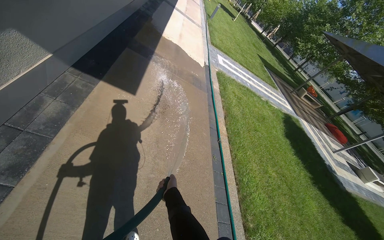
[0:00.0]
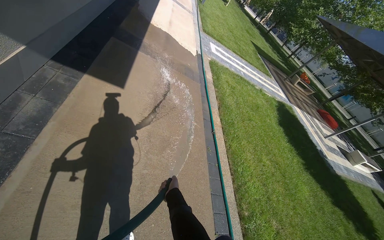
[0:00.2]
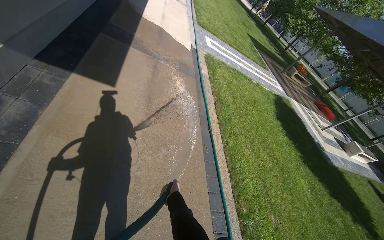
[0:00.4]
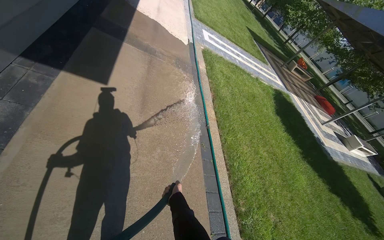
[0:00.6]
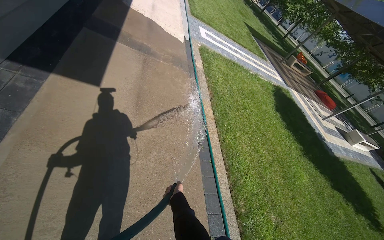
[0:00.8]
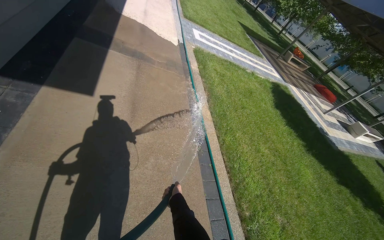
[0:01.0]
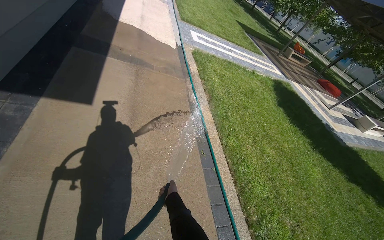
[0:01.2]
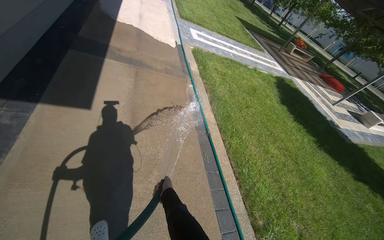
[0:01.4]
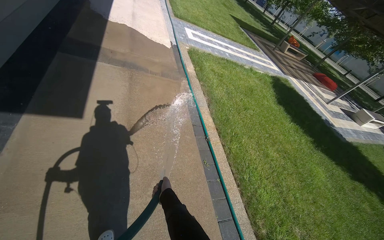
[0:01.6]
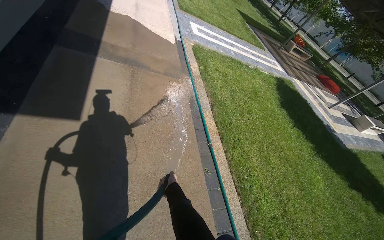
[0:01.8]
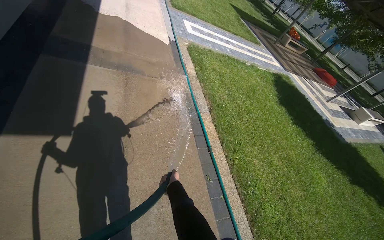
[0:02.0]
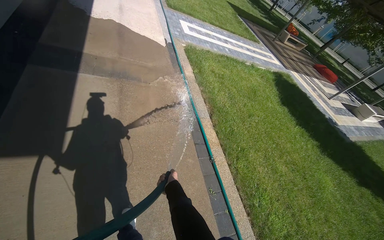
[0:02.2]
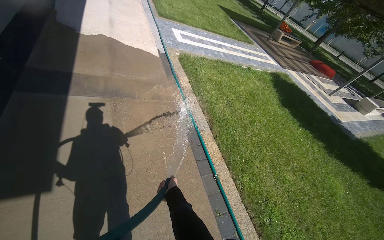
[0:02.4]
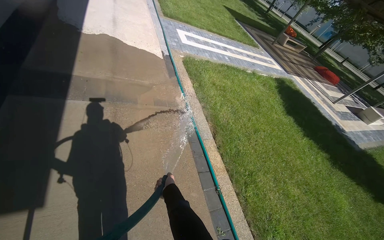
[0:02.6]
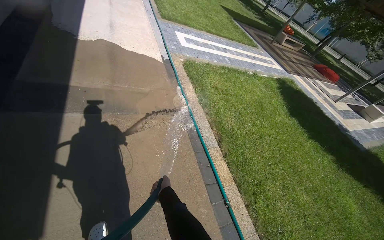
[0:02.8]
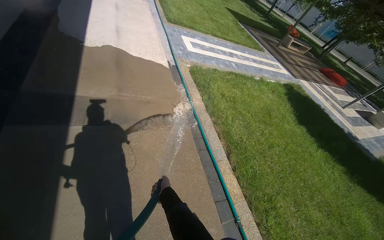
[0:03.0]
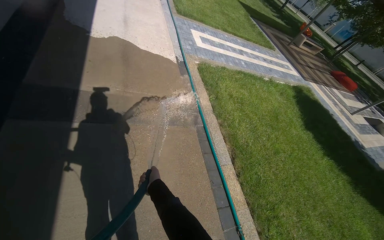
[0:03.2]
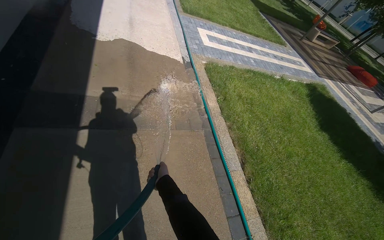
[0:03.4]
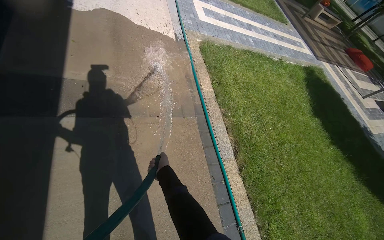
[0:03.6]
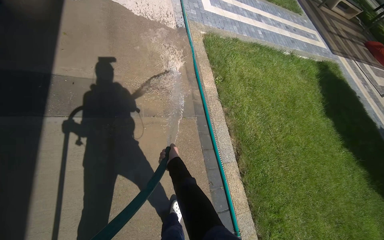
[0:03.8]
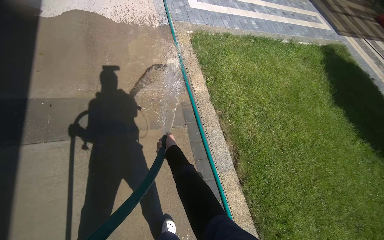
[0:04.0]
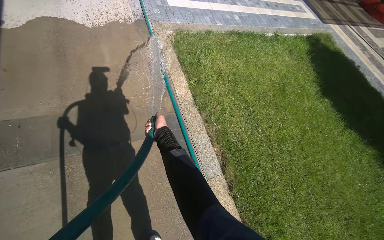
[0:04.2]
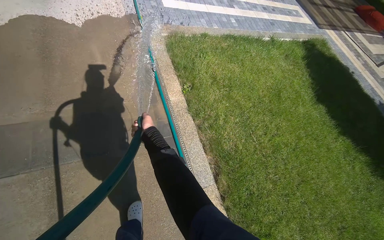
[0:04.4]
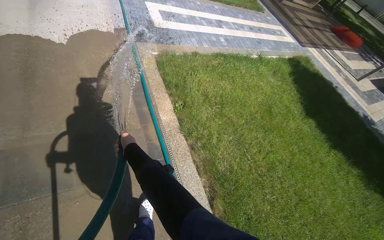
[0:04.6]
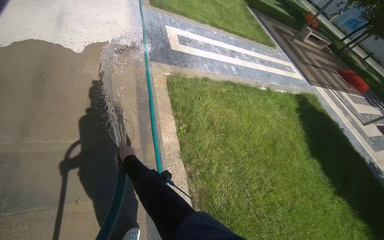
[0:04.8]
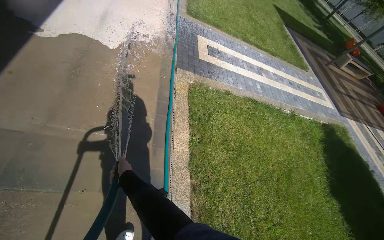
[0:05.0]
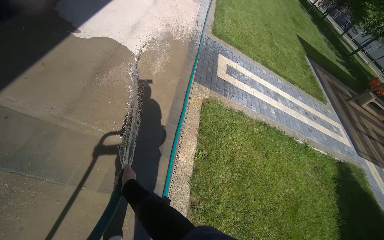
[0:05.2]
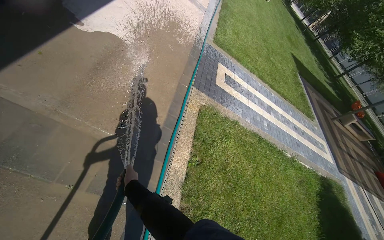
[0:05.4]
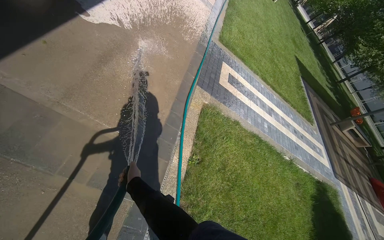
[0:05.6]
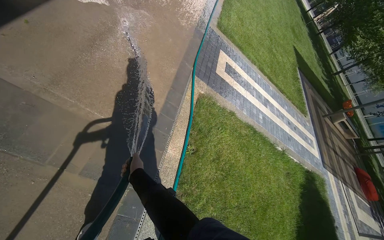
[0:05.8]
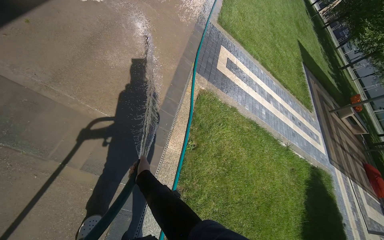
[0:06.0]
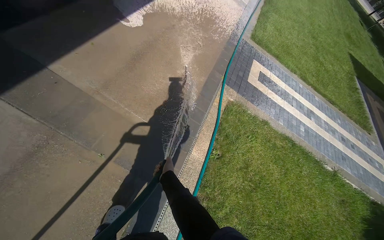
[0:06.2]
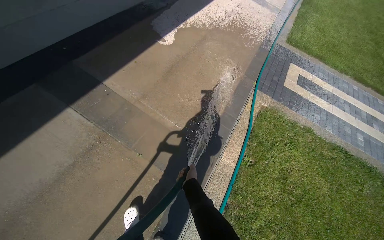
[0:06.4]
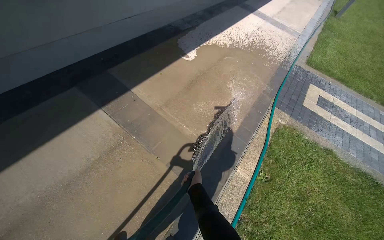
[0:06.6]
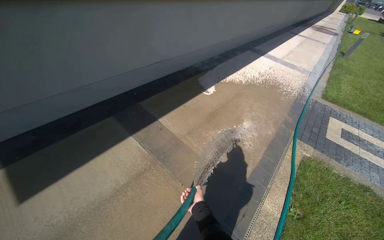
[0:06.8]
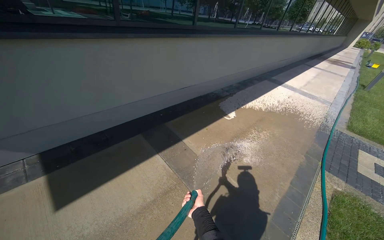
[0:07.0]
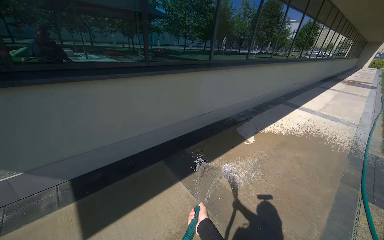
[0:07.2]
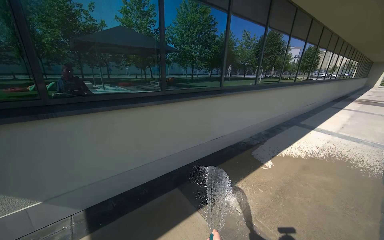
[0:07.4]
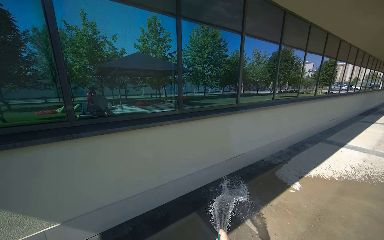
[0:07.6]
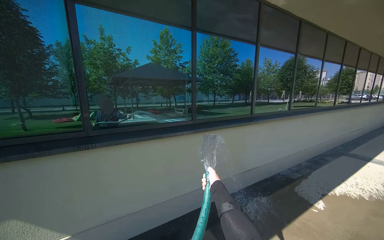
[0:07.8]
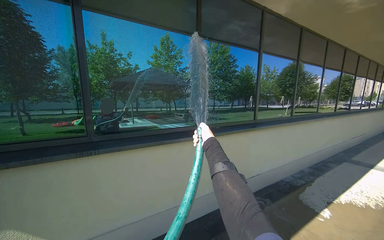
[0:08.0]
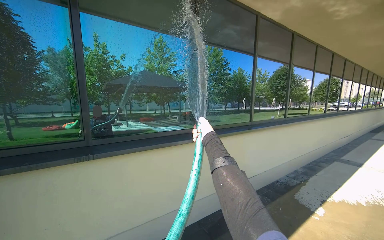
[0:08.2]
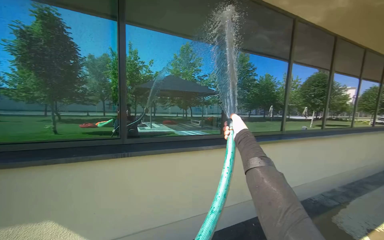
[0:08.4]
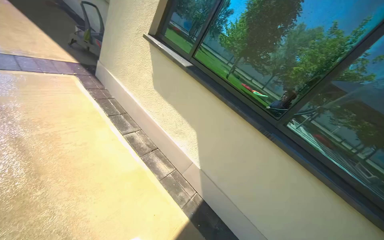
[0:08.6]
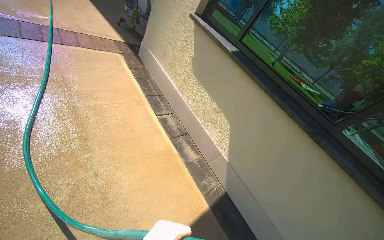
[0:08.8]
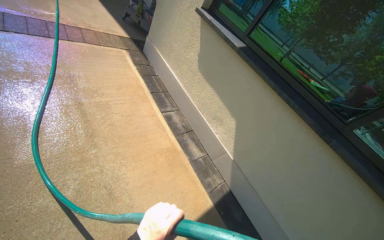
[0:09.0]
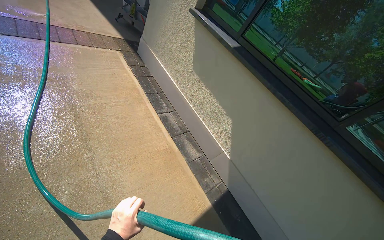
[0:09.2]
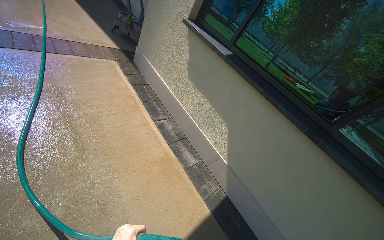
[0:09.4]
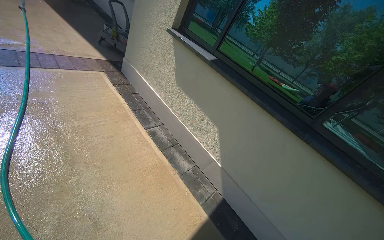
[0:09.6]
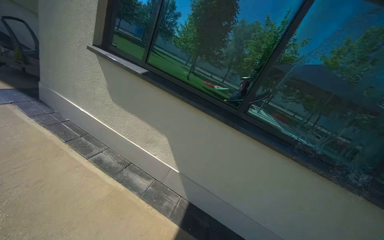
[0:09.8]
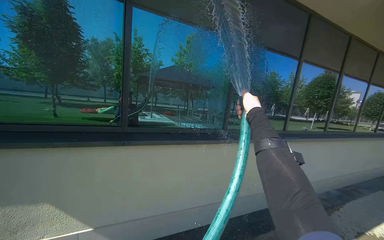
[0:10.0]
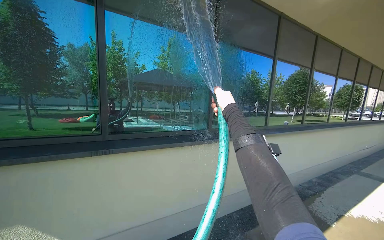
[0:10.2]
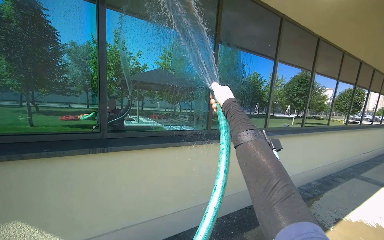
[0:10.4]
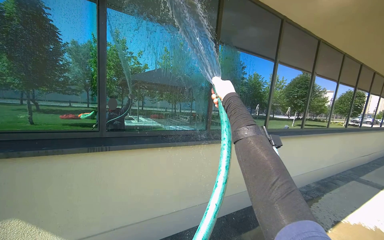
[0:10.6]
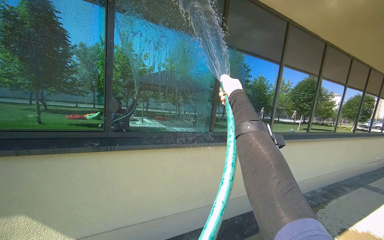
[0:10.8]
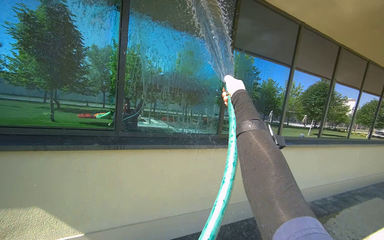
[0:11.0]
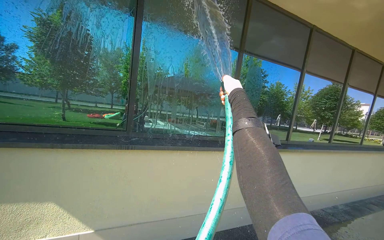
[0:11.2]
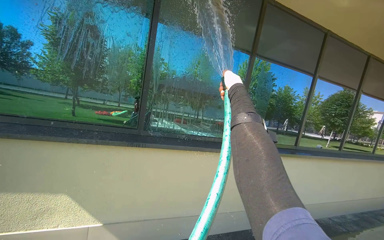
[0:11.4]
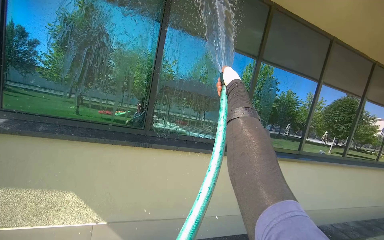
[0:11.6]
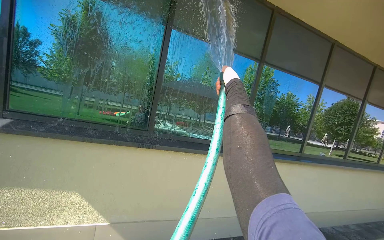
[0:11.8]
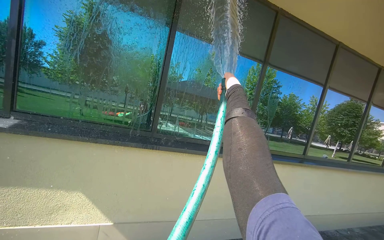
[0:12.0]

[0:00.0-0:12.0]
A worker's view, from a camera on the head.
Job: sweeping floor.
The whole recording: Rinsing concrete ground. The worker rinses the concrete ground with a hose.
0:00.0 to 0:01.6: The camera travels some 60 cm.
0:01.6 to 0:03.0: The camera is carried roughly 1 m.
0:03.0 to 0:04.4: The camera travels roughly 90 cm. The view tilts approximately 15 degrees downward.
0:04.4 to 0:06.0: The wearer looks some 15 degrees further upward. The scene turns some 35 degrees clockwise in the picture.
0:06.0 to 0:07.6: The wearer moves some 90 cm. The head turns to the left by about 50 degrees. The camera pitches upward, by some 60 degrees.
0:09.0 to 0:10.4: The head rotates some 80 degrees to the right. The view tips upward by about 15 degrees.
0:10.4 to 0:12.0: The right hand is displaced up the picture by about 15 cm.

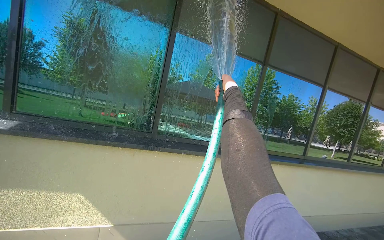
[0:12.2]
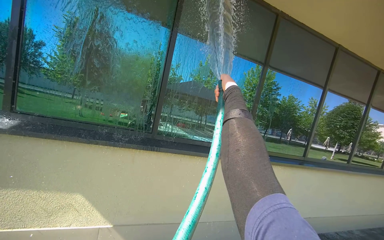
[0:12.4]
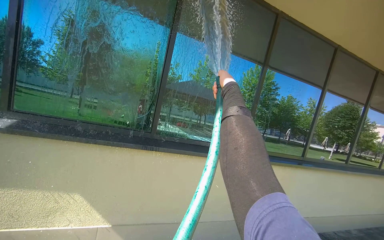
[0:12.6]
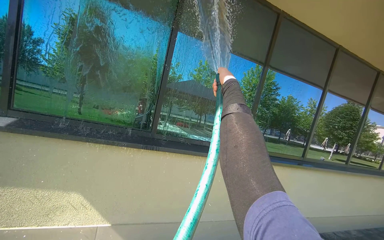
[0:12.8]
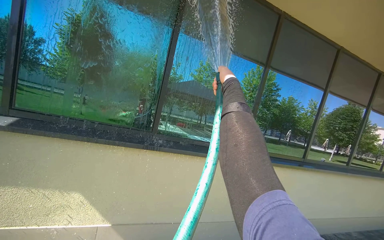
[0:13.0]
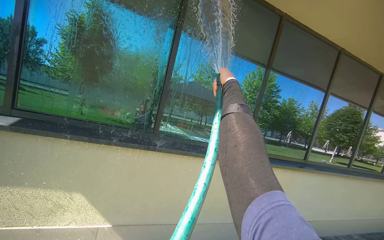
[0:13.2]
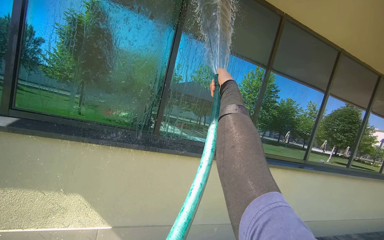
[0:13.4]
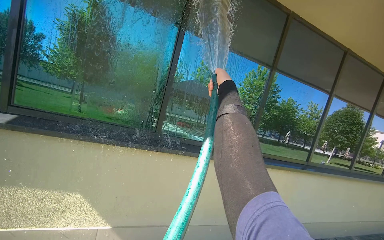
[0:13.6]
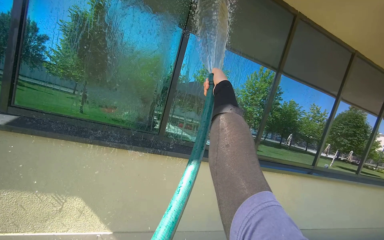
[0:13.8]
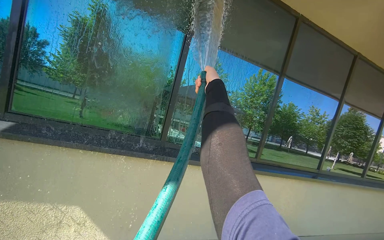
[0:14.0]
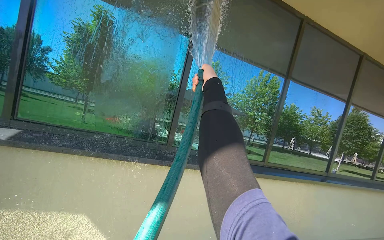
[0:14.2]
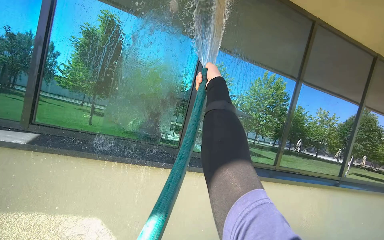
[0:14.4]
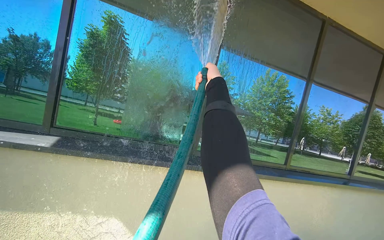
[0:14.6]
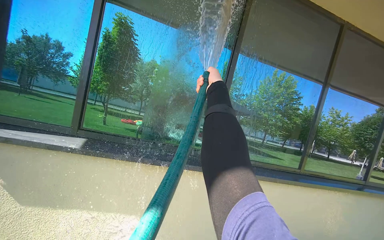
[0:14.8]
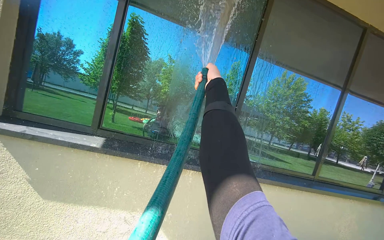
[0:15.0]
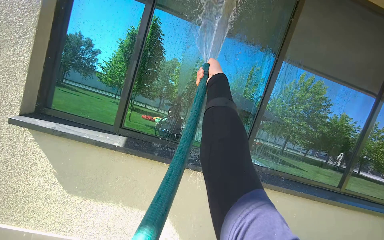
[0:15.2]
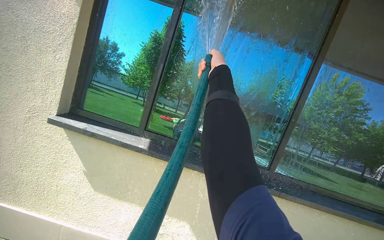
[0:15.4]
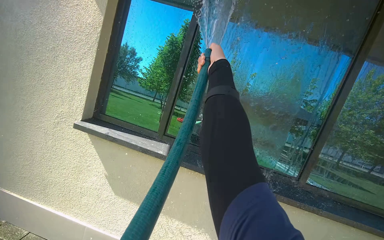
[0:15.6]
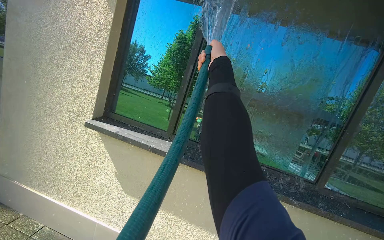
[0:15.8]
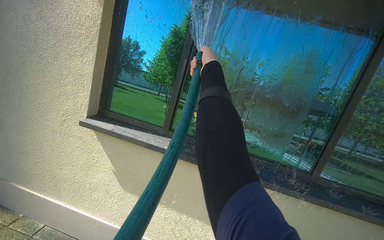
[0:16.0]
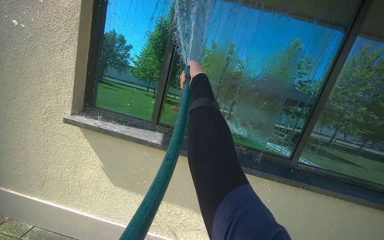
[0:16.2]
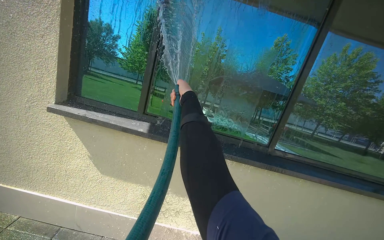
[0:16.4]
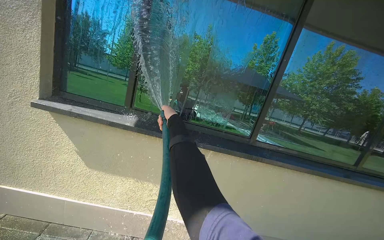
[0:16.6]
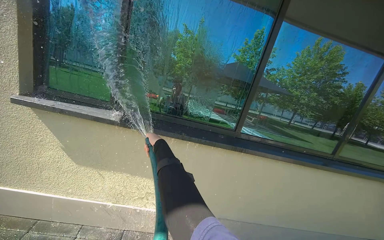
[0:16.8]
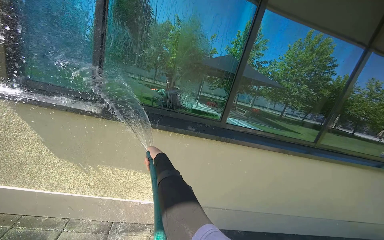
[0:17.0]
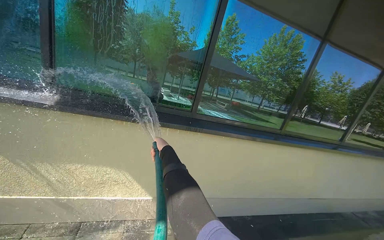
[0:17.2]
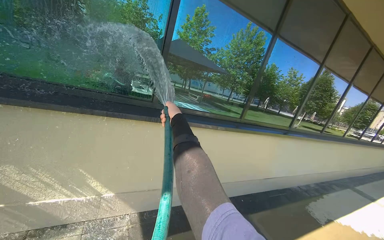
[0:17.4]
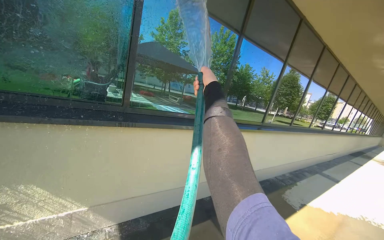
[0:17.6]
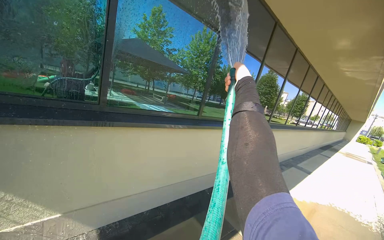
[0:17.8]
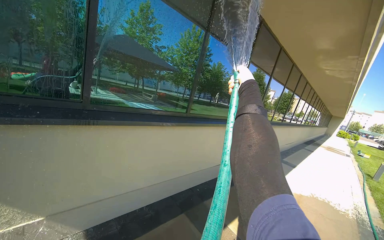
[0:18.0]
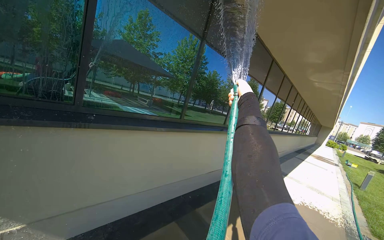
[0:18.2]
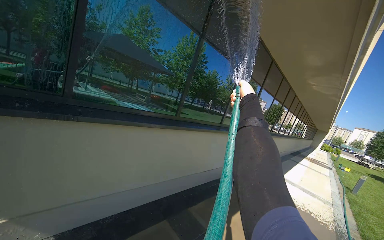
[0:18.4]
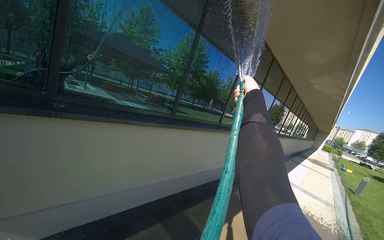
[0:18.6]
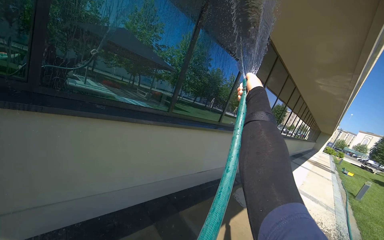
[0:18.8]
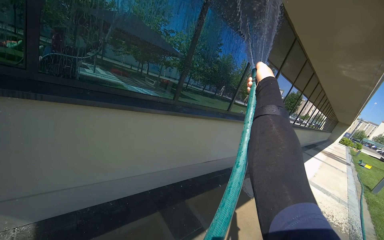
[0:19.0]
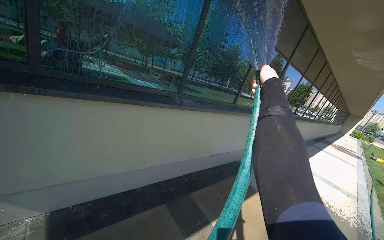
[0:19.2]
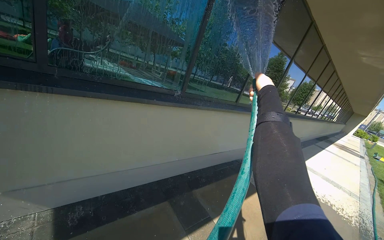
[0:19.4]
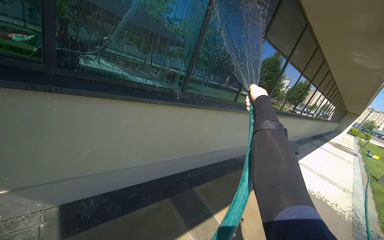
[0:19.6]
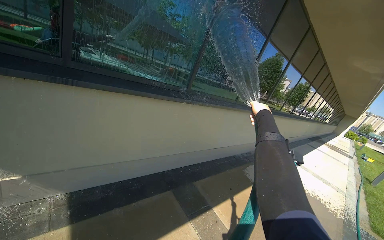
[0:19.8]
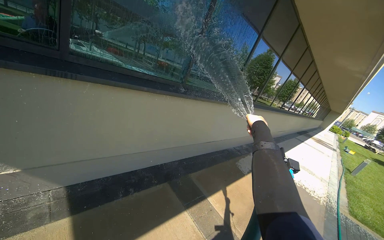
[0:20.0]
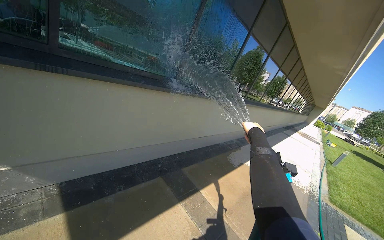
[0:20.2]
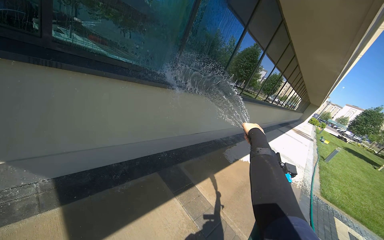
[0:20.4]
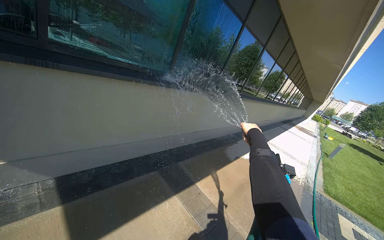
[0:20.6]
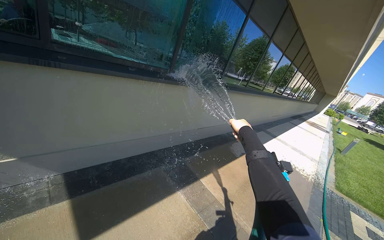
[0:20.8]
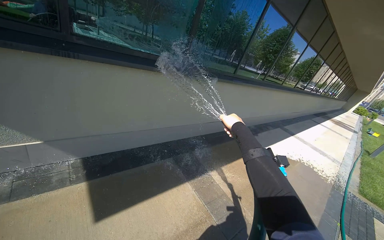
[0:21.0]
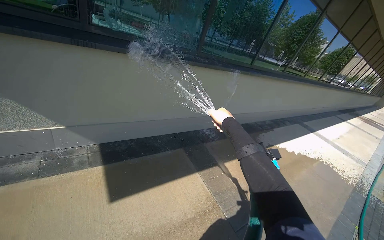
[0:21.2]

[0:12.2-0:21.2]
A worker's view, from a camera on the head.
Job: sweeping floor.
The whole recording: Rinsing concrete ground. The worker rinses the concrete ground with a hose.
0:13.8 to 0:15.2: The head travels to the left, some 60 cm.
0:15.2 to 0:16.6: The right hand travels down the picture and to the left by about 30 cm.
0:16.6 to 0:18.2: The head travels to the right, roughly 50 cm. The head rotates approximately 40 degrees to the right.
0:18.2 to 0:19.8: The right hand travels down the picture by roughly 15 cm.
